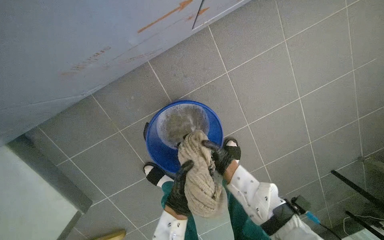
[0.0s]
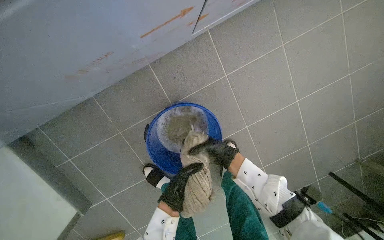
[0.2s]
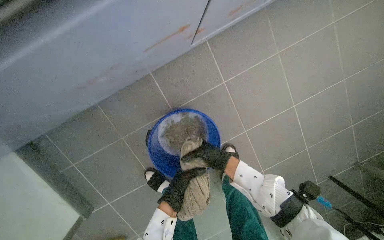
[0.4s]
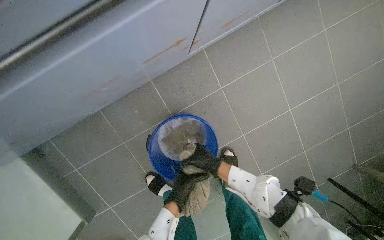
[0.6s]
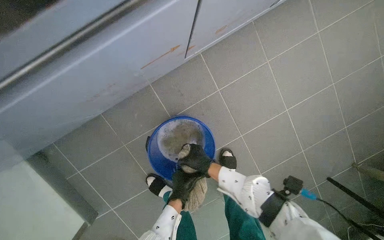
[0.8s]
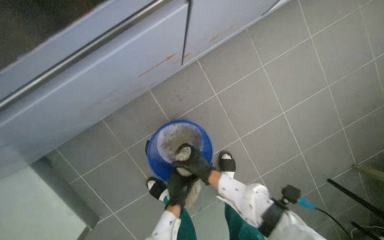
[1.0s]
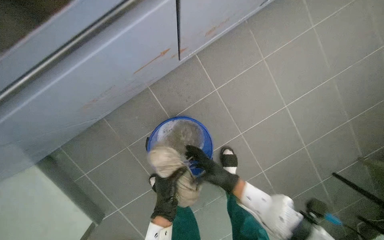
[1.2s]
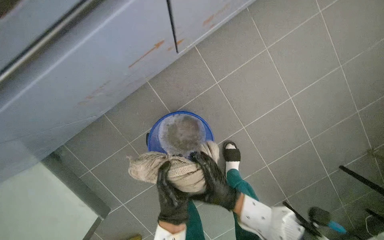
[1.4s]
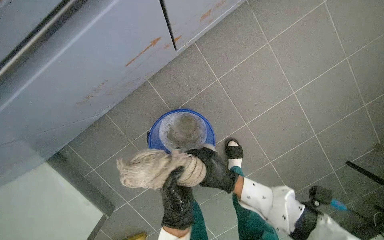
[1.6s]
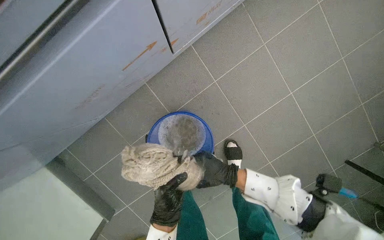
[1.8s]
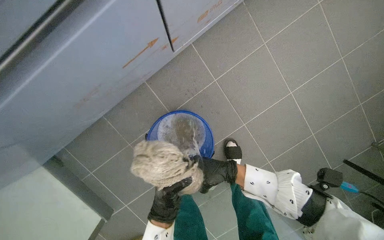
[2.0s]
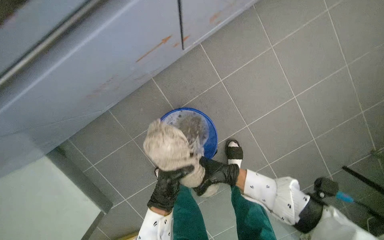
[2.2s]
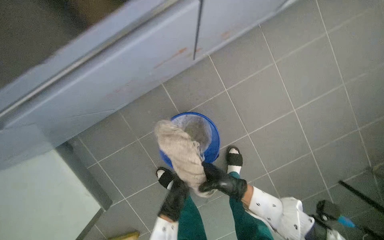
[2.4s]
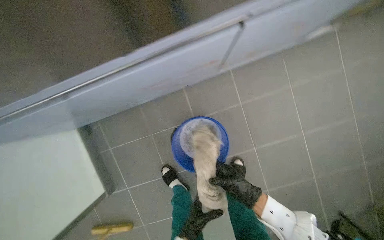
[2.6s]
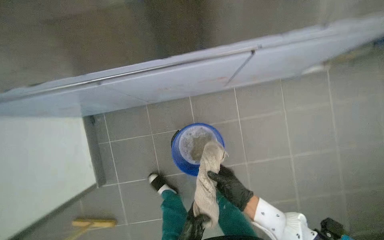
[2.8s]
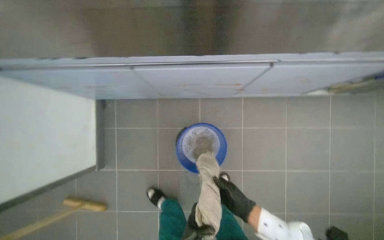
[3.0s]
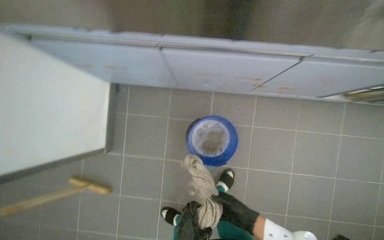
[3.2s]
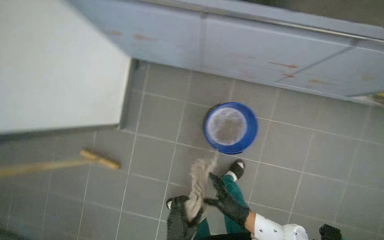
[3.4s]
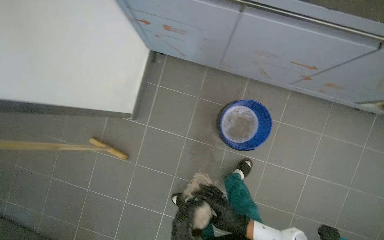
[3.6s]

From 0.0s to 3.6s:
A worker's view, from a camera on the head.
Job: preparing cleaning supplies.
The whole recording: Wringing cleaning cloth. The worker wrings out a cleaning cloth into a blue bucket.
From 0.0s to 1.8s: The left hand travels farther from the camera and back again, about 5 cm each way.
From 1.8s to 3.6s: The camera is carried some 50 cm. The scene rotates clockwise by about 55 degrees.

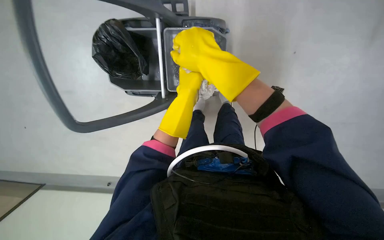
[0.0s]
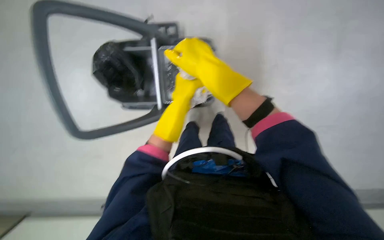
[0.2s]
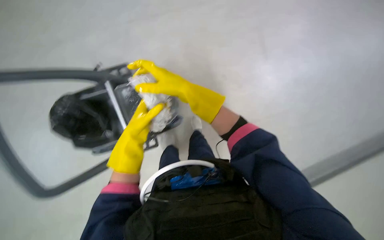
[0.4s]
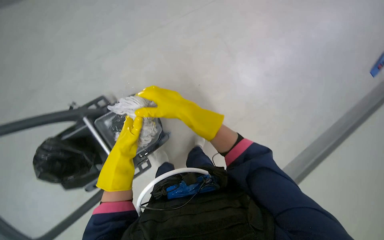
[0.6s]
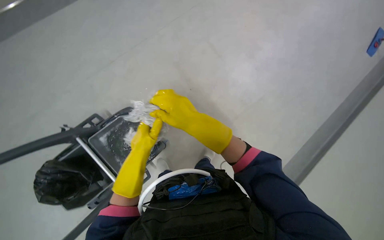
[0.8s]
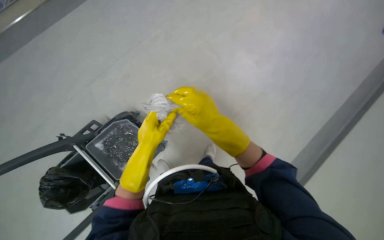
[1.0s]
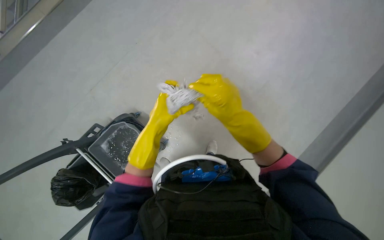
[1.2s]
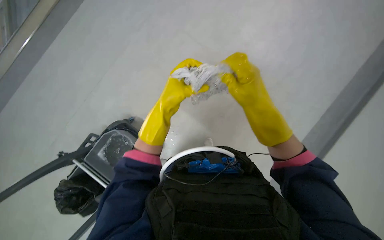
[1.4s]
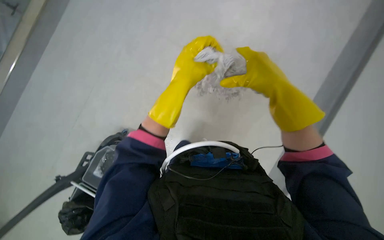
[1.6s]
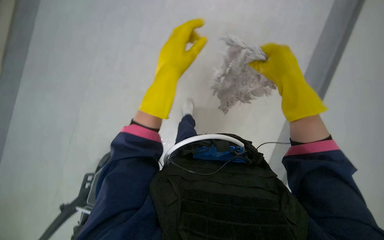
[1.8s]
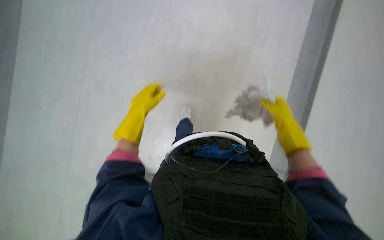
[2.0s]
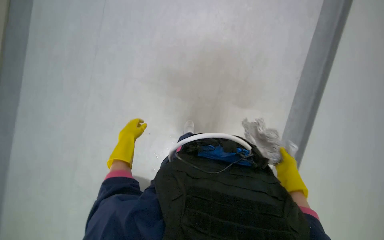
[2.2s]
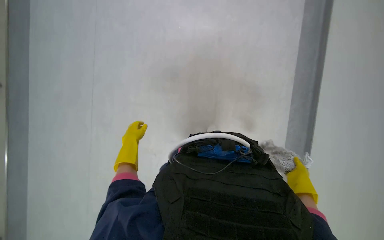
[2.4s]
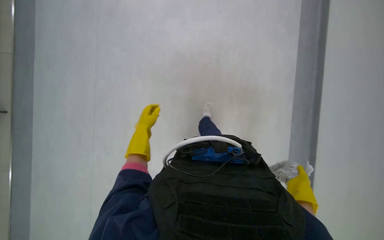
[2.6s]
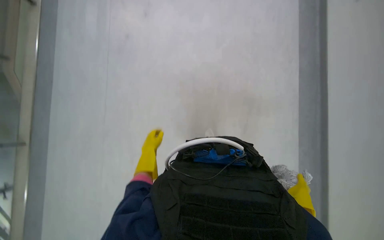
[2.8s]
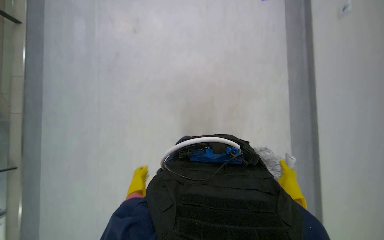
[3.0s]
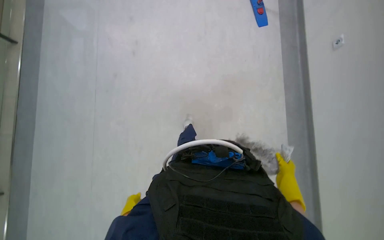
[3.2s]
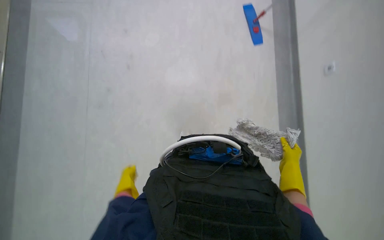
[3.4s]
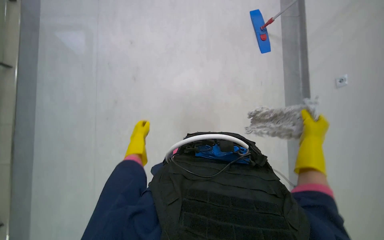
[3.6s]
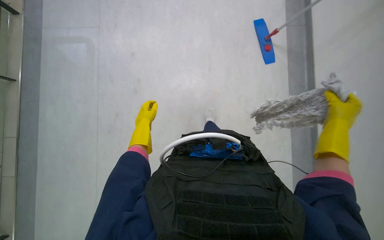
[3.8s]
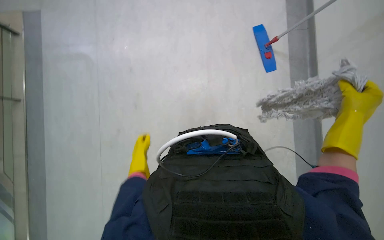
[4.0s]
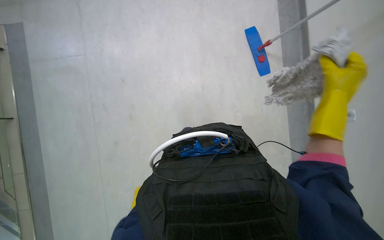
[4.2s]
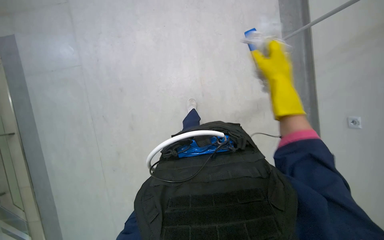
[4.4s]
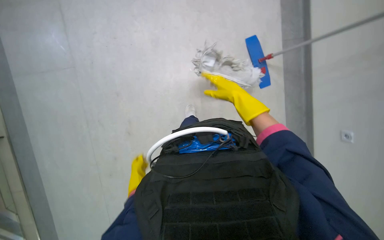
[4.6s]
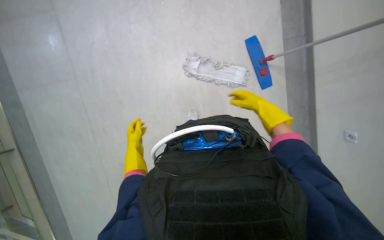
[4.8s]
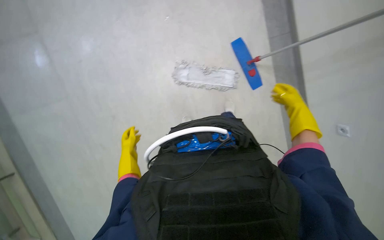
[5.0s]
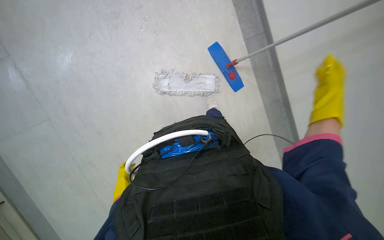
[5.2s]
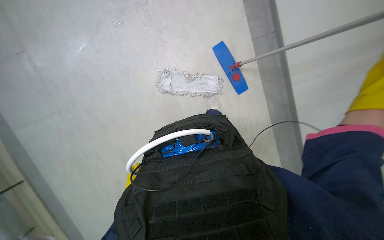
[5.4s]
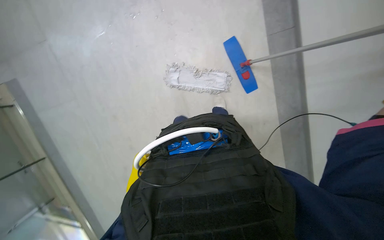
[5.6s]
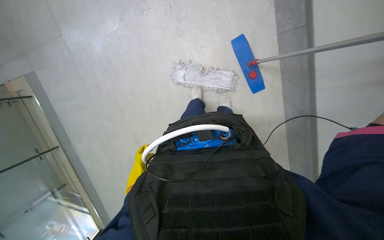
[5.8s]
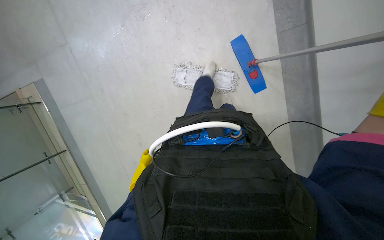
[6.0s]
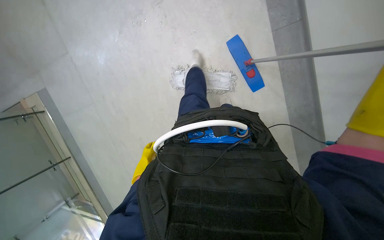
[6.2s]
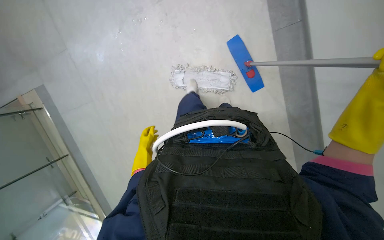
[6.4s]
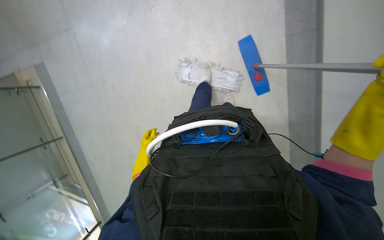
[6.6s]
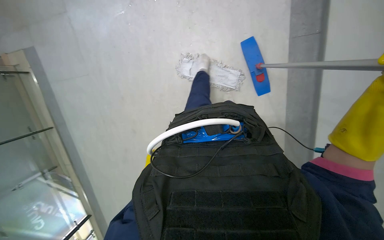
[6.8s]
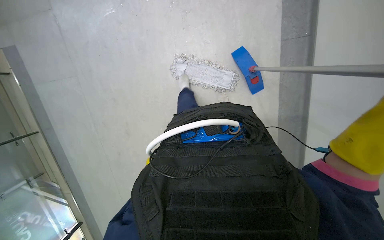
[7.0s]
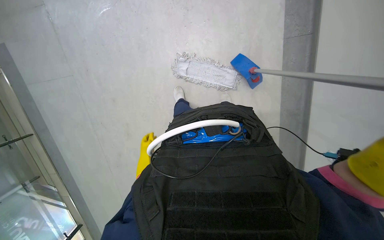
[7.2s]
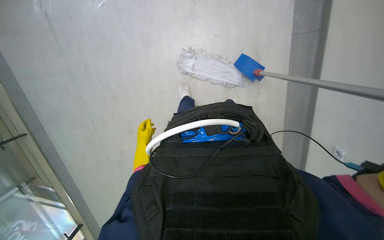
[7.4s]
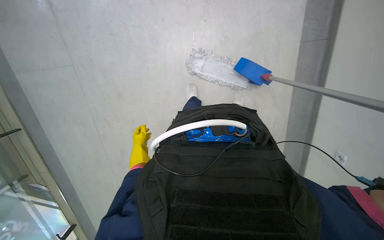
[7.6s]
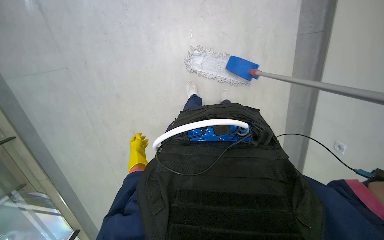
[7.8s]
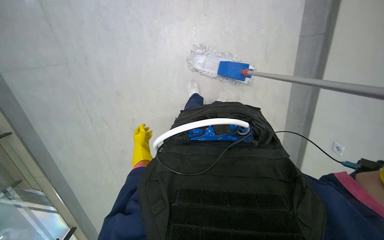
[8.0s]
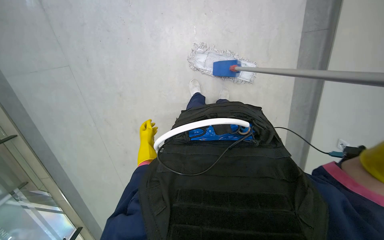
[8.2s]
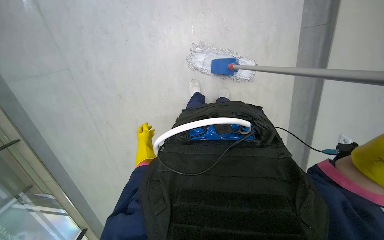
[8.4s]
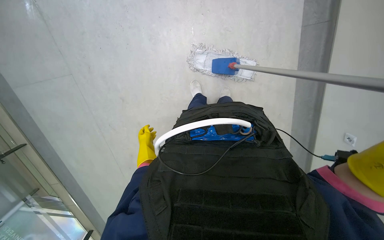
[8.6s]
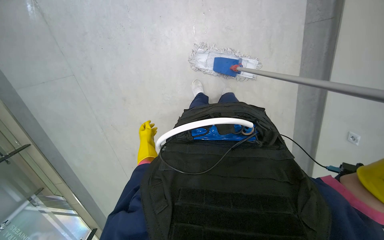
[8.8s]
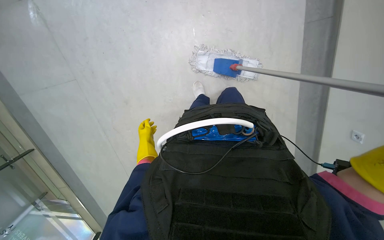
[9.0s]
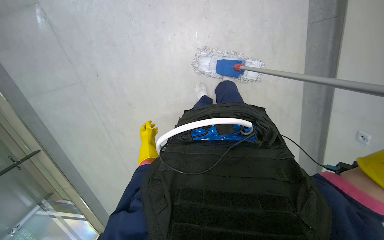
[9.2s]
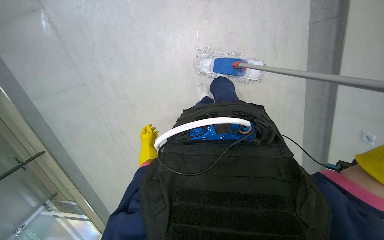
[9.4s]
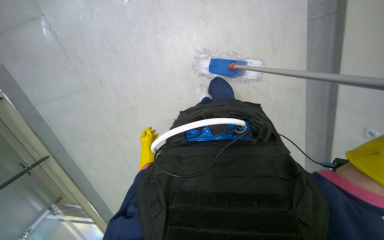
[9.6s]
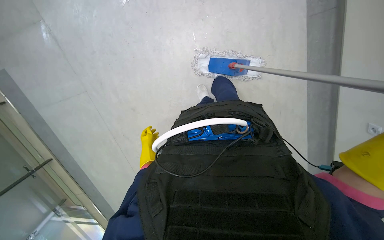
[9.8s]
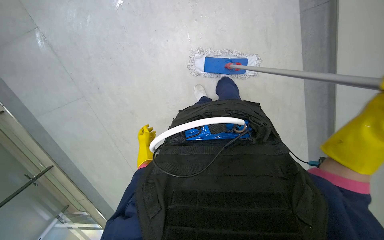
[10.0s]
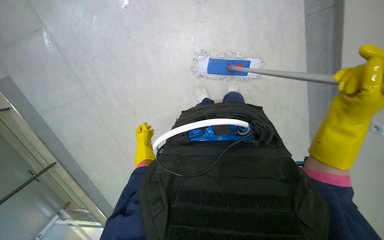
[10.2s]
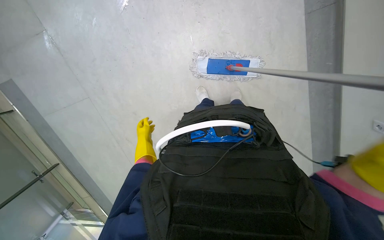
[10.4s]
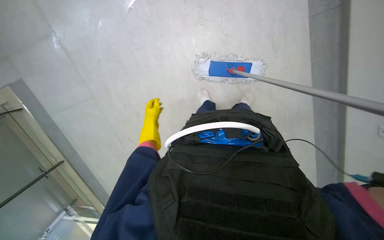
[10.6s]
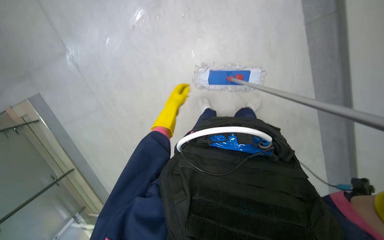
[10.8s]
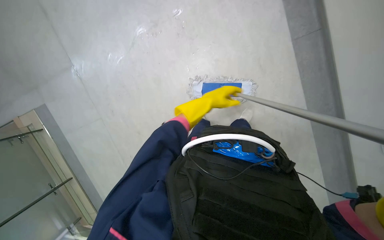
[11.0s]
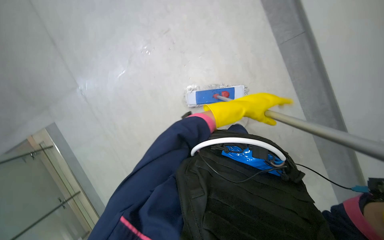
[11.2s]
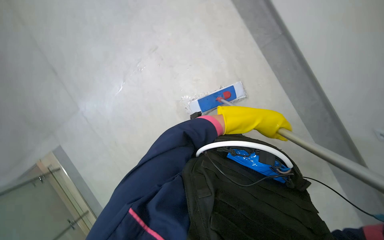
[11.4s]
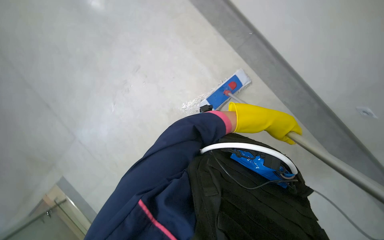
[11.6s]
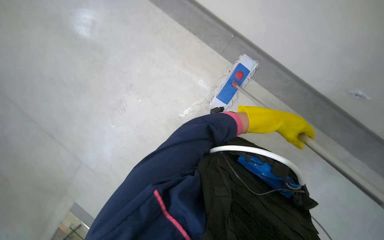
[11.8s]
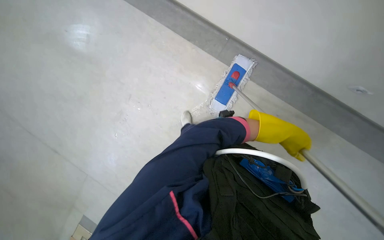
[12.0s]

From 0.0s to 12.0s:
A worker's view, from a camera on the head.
Job: mopping floor.
The whole recording: Mopping floor with flat mop. The worker mops the floor using a flat mop and a cleaning cart.
From 0.0s to 1.6s: The wearer looks some 40 degrees further to the right. The view tips upward by about 30 degrees.
From 1.6s to 3.0s: The left hand heads down the picture, to the left and farther from the camera, covering about 40 cm. The right hand travels down the picture and farther from the camera by about 35 cm.
From 3.0s to 4.4s: The camera is carried roughly 40 cm.
From 4.4s to 6.0s: The left hand reaches some 15 cm up the picture, then returns.
From 10.4s to 12.0s: The camera is carried to the right, about 50 cm. The camera pitches upward, by approximately 20 degrees.

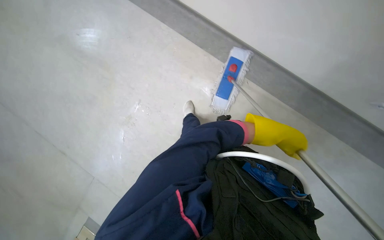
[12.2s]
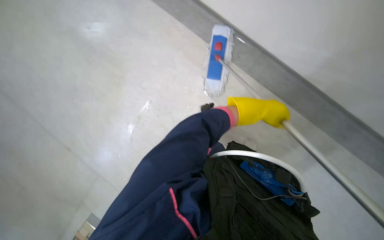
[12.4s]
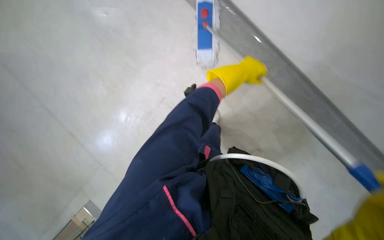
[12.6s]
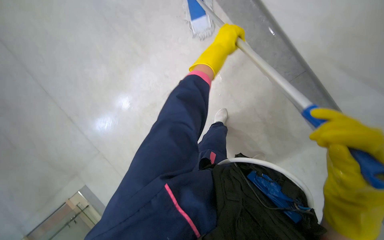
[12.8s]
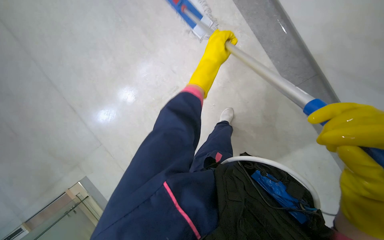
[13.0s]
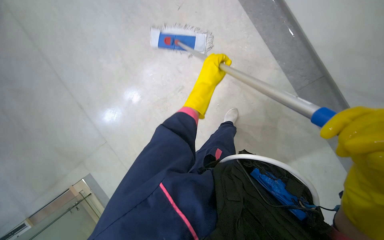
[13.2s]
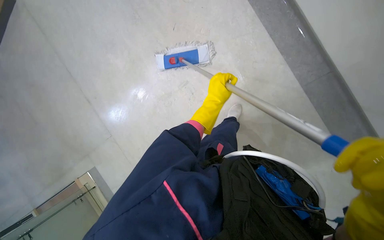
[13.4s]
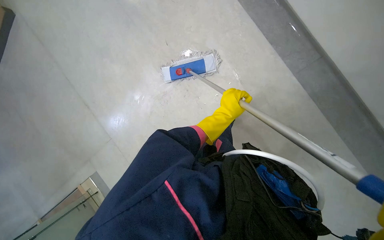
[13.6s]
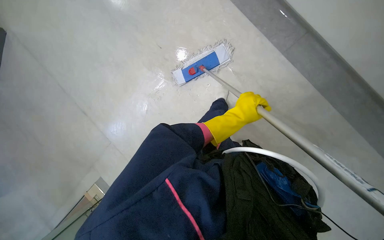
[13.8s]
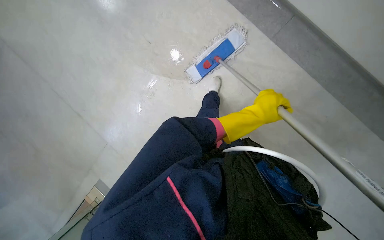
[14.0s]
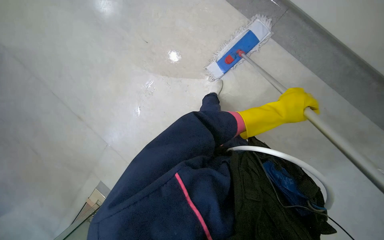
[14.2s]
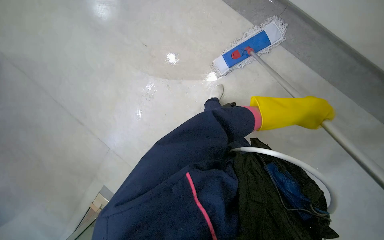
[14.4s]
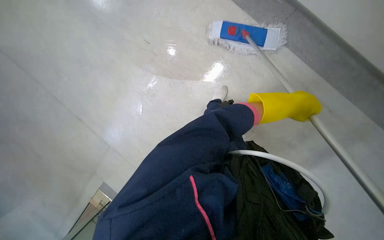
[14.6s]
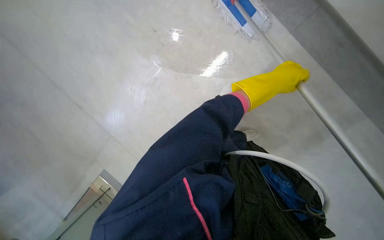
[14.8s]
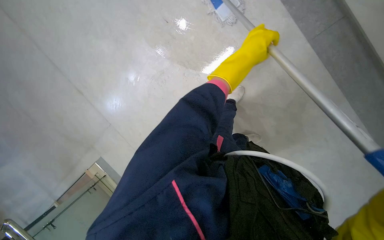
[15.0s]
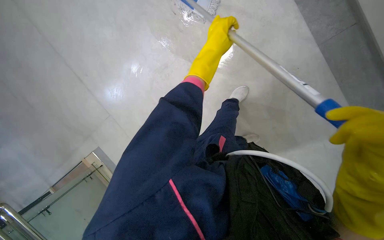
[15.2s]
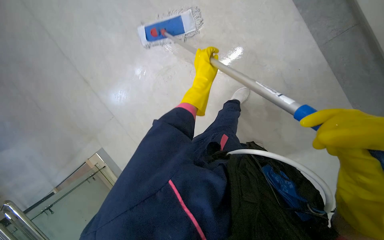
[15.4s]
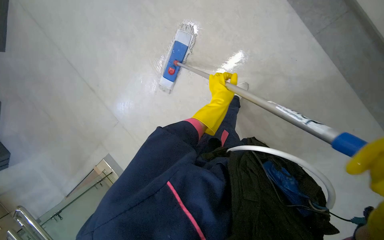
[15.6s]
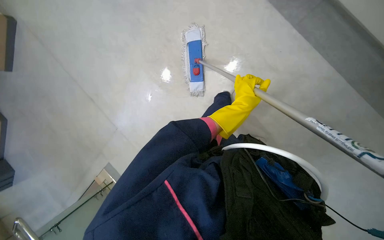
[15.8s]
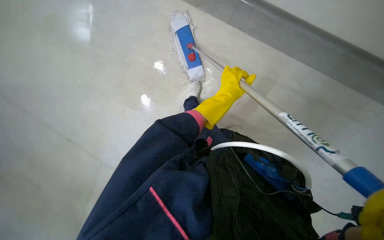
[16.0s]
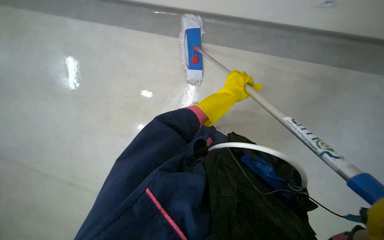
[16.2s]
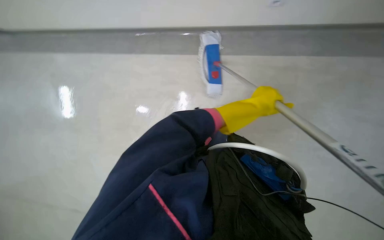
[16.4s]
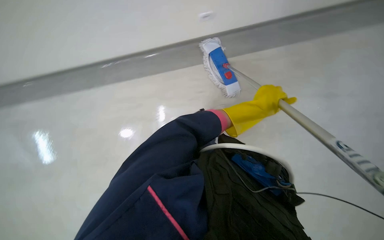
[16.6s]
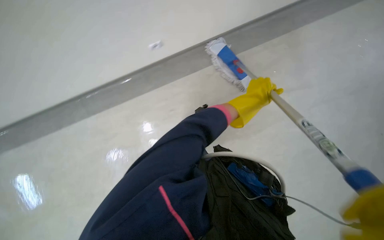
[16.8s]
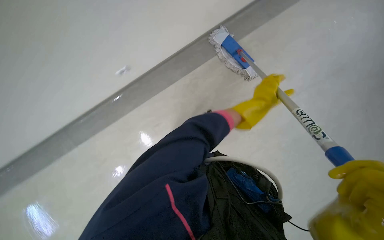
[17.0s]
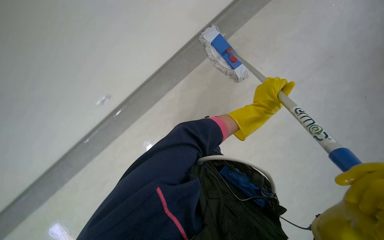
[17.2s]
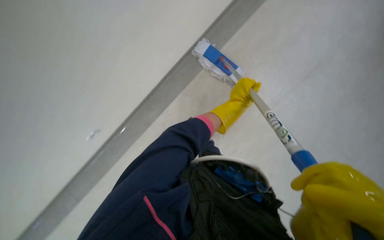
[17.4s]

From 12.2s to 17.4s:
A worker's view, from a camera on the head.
Job: mopping floor.
The whole recording: Mopping floor with flat mop. The worker mops the floor using a flat mop and a cleaning cart.
From 12.2s to 14.0s: The left hand shifts about 25 cm to the left.
From 15.6s to 17.4s: The camera is aimed roughly 20 degrees further to the left.
